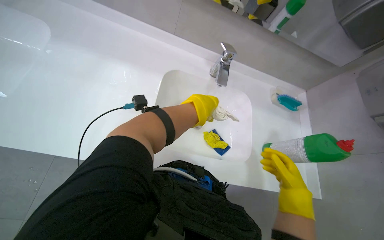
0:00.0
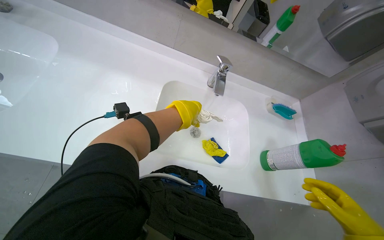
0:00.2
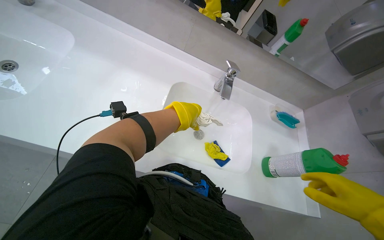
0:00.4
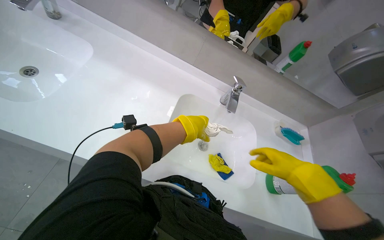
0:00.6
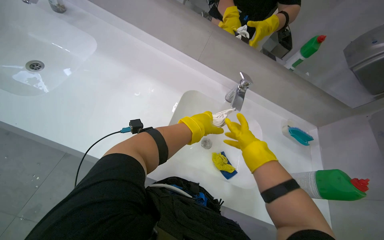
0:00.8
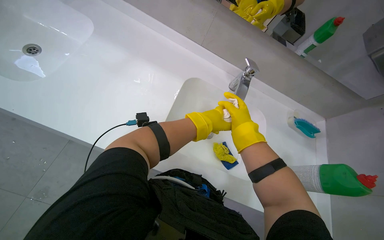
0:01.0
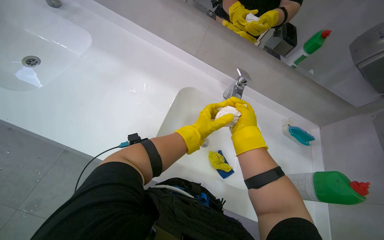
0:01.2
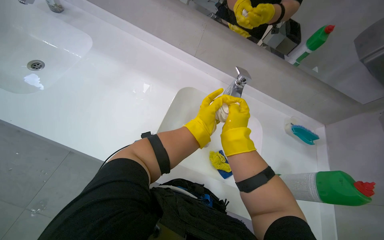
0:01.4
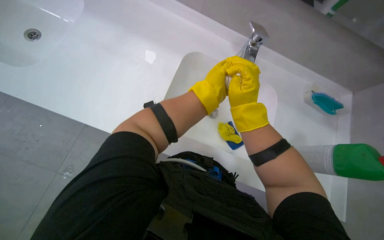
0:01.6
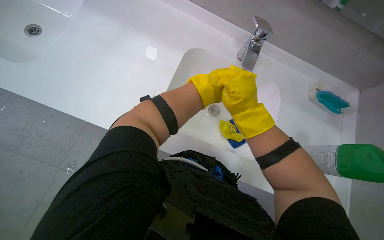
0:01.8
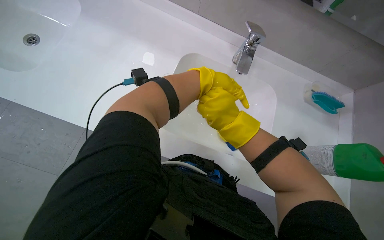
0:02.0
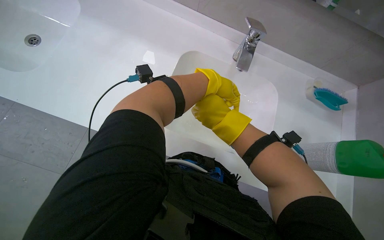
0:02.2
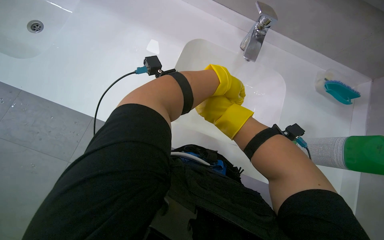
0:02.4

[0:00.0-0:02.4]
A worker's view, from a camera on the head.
Job: wiping surfaces.
The whole recording: Cleaning sink counter and rinsing cloth. The worker wipes the sink counter and sinks, then rinses a cleaning cloth in the sink.
0:01.2 to 0:02.4: The wearer looks roughly 15 degrees further downward. The right hand is displaced farther from the camera by approximately 15 cm.

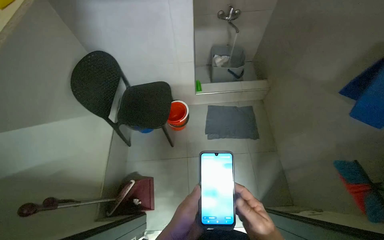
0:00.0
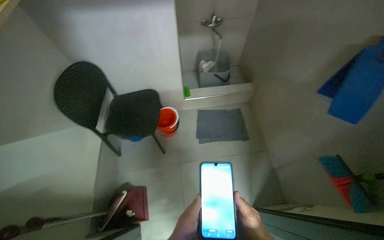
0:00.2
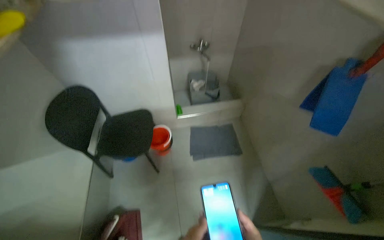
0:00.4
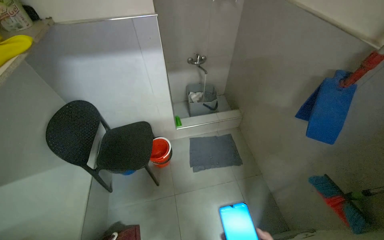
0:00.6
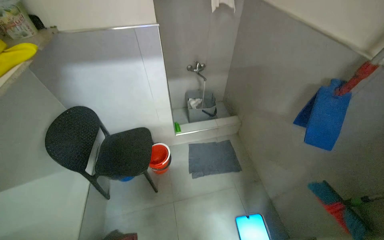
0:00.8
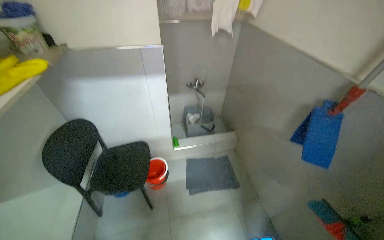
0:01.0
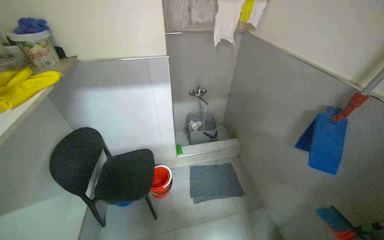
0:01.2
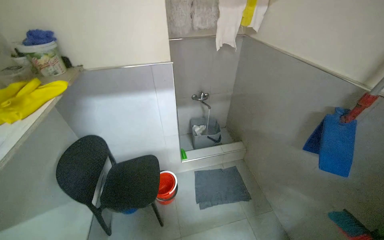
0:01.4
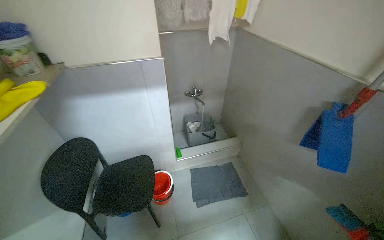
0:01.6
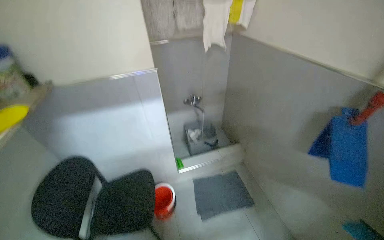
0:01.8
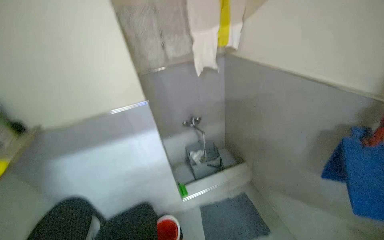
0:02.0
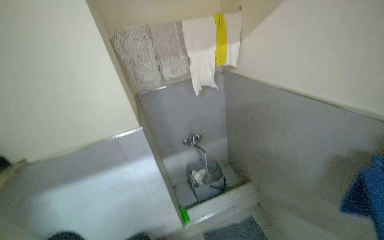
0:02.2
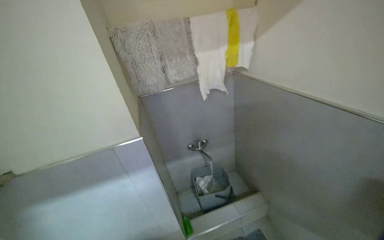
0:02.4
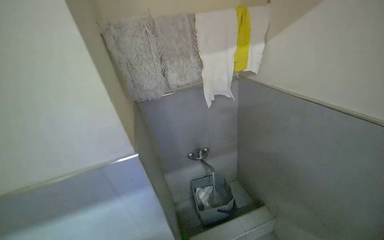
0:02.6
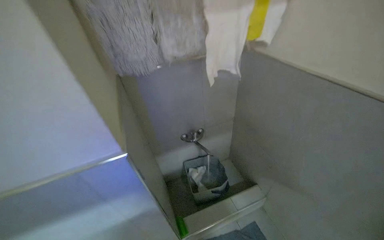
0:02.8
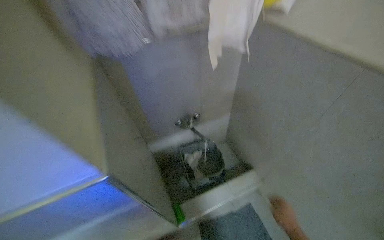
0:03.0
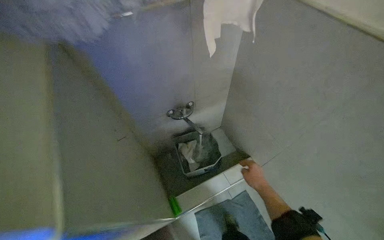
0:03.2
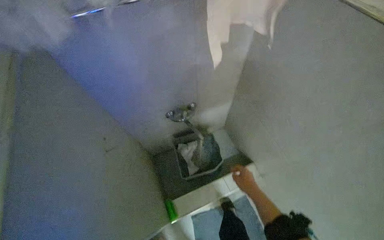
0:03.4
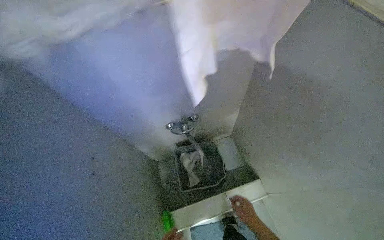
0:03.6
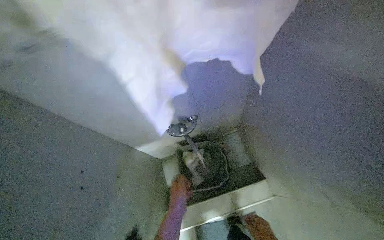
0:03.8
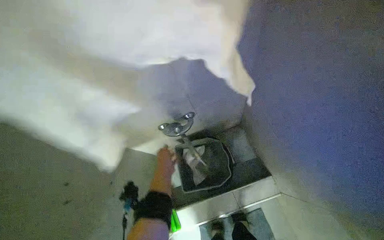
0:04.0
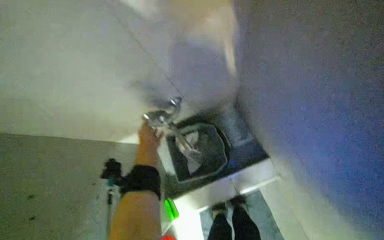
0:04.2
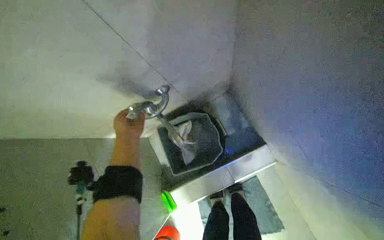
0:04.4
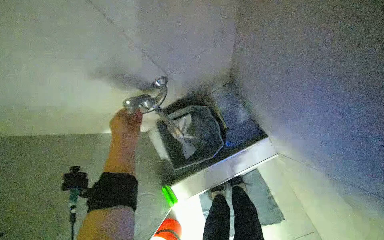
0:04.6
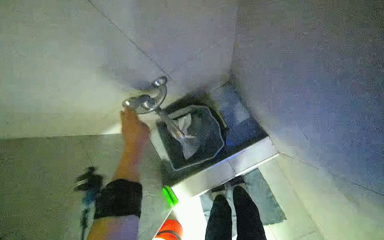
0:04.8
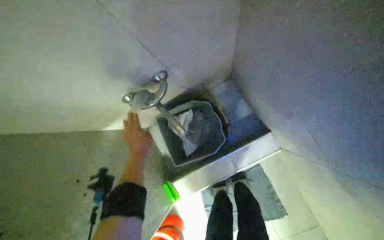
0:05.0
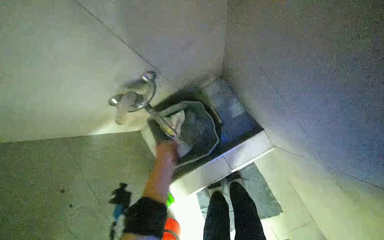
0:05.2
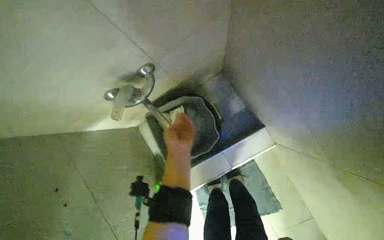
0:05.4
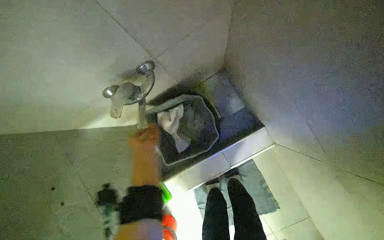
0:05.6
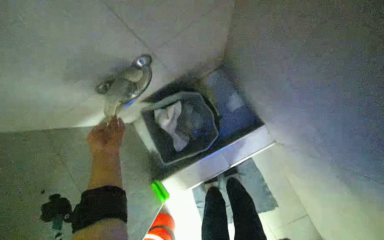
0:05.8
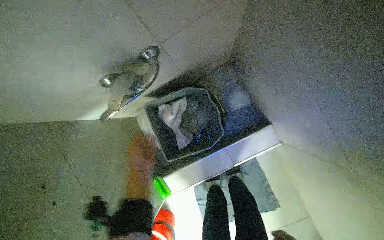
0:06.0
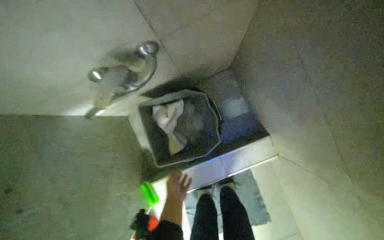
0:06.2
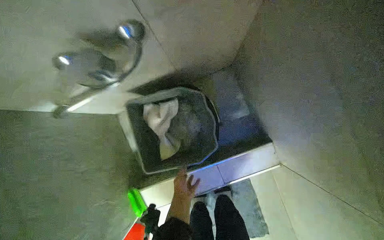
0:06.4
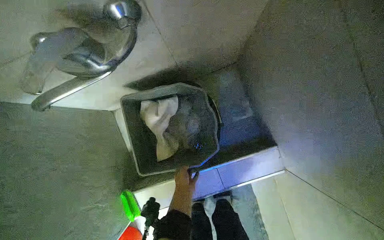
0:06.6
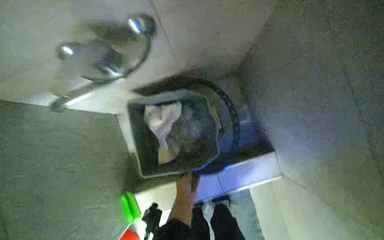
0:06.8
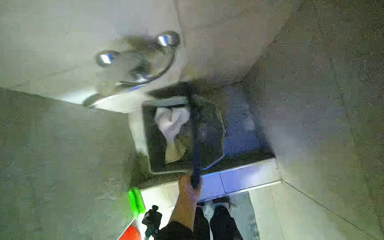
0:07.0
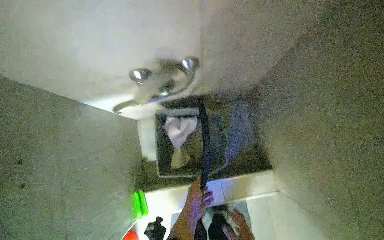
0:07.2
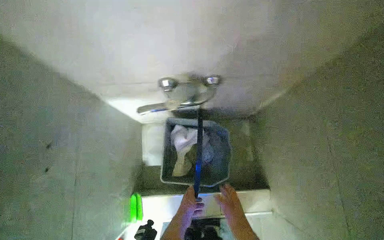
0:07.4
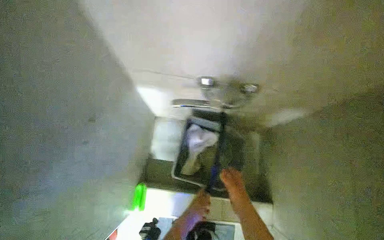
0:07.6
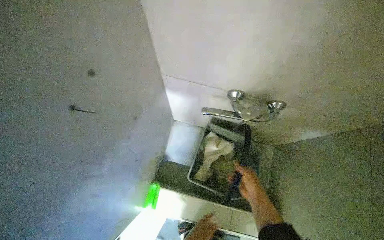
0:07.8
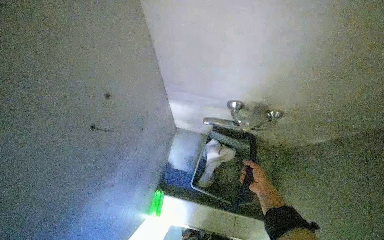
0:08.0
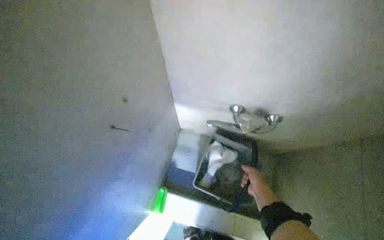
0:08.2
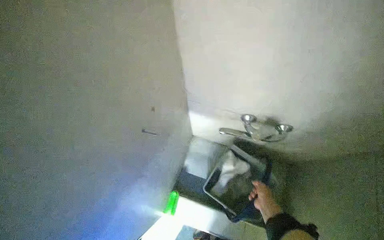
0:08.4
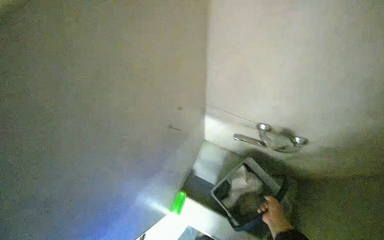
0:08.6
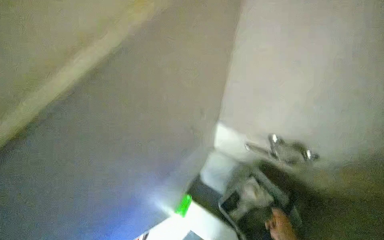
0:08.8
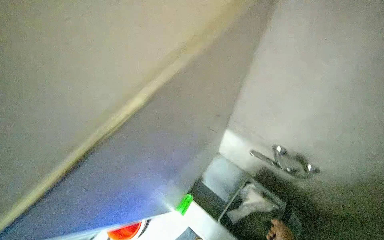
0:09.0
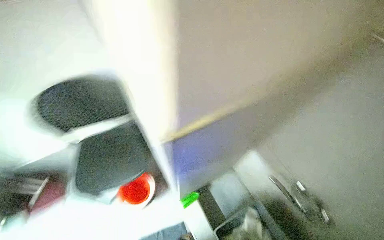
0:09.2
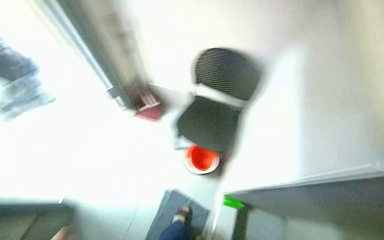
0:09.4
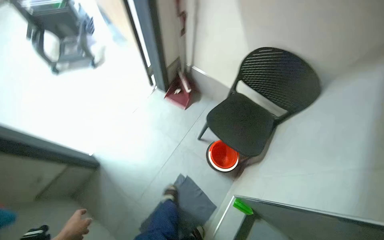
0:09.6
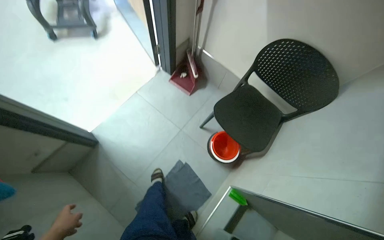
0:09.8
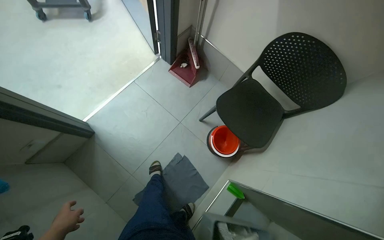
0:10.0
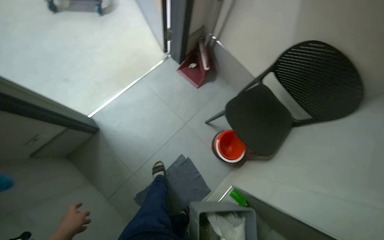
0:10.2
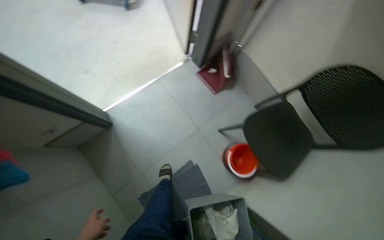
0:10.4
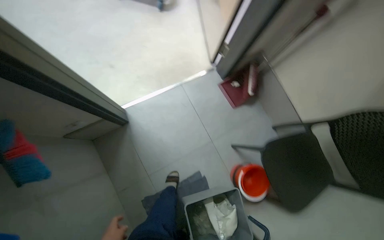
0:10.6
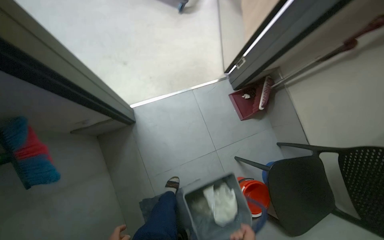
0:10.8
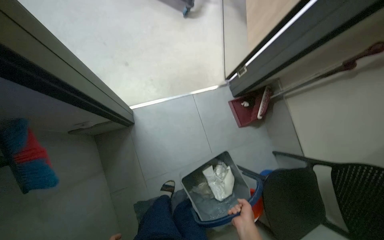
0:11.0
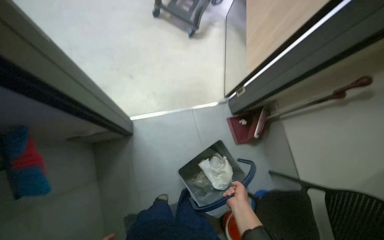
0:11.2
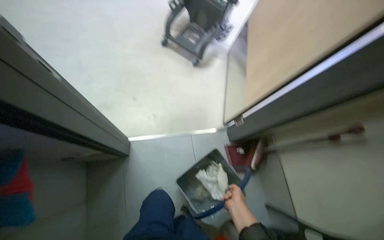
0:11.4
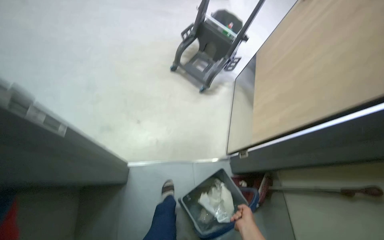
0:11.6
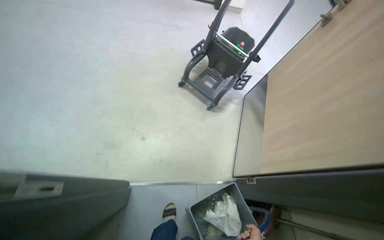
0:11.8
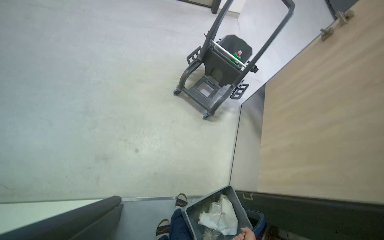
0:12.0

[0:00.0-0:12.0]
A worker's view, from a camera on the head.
Job: preparing cleaning supplies.
The whole recording: Preparing and moving cleaning cart. The worker fills a bucket with water, places a mop inside, loads the bucket onto a cleaning cart, and pushes the cart.
0:00.0 to 0:01.6: The camera pitches upward, by approximately 20 degrees.
0:01.6 to 0:03.0: The camera is carried approximately 70 cm.
0:03.0 to 0:04.4: The head travels about 70 cm. The wearer looks about 35 degrees further downward.
0:04.4 to 0:06.0: The left hand moves left and right over roughly 20 cm, changing direction 2 times.
0:06.0 to 0:07.6: The camera pitches upward, by some 15 degrees. The scene rotates clockwise by about 35 degrees.
0:07.6 to 0:09.0: The wearer's head swings approximately 25 degrees to the left.
0:10.4 to 0:12.0: The wearer moves approximately 70 cm. The camera pitches upward, by roughly 20 degrees. The scene turns approximately 35 degrees clockwise in the picture.

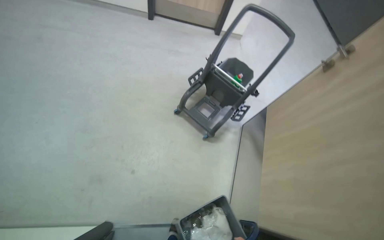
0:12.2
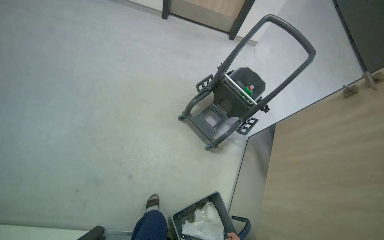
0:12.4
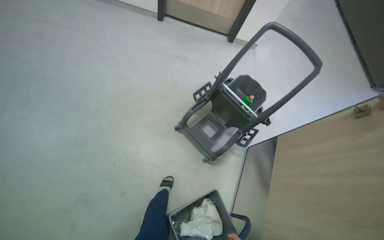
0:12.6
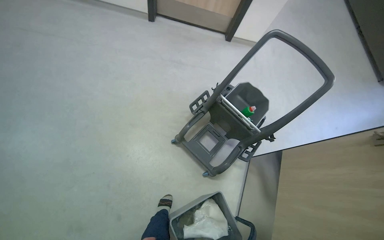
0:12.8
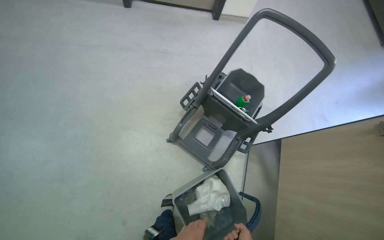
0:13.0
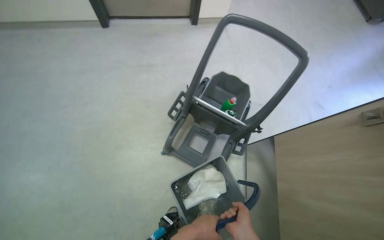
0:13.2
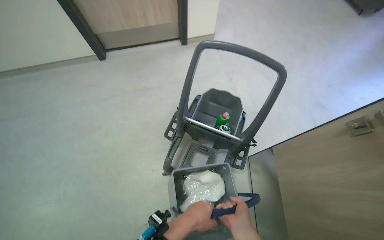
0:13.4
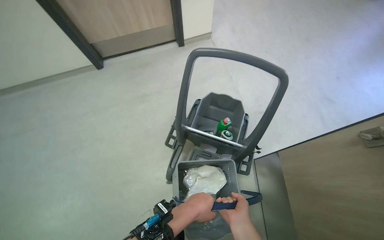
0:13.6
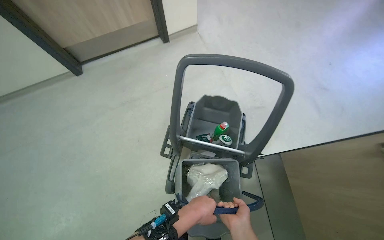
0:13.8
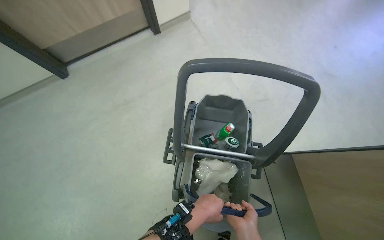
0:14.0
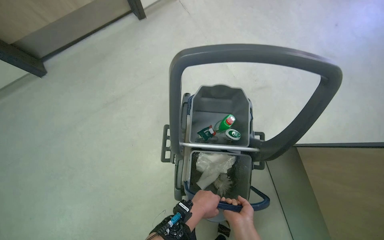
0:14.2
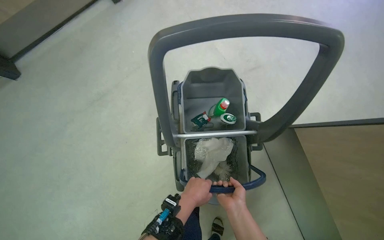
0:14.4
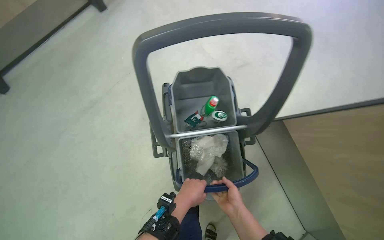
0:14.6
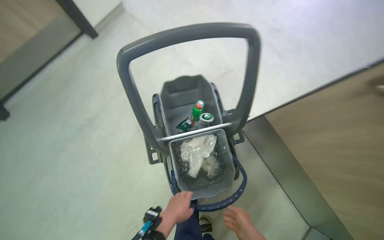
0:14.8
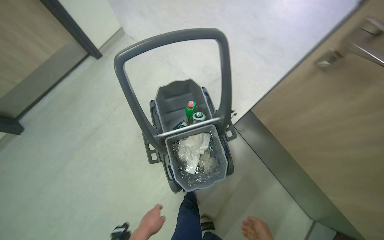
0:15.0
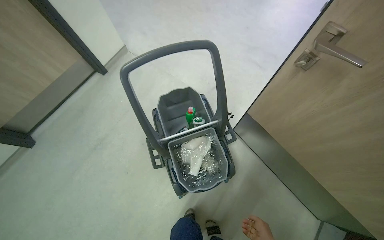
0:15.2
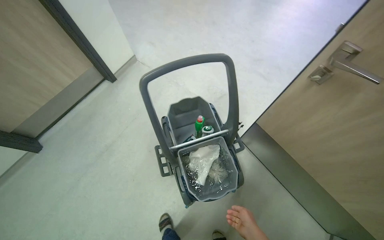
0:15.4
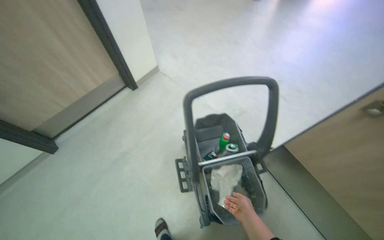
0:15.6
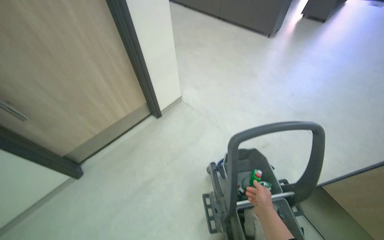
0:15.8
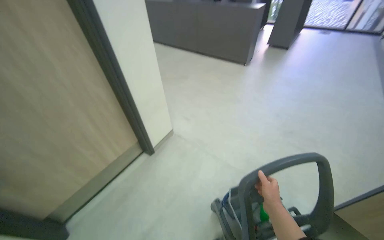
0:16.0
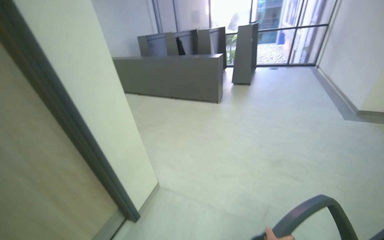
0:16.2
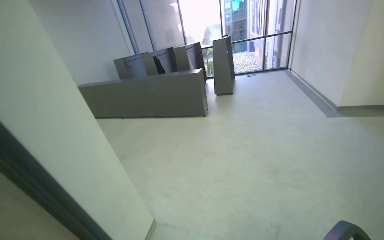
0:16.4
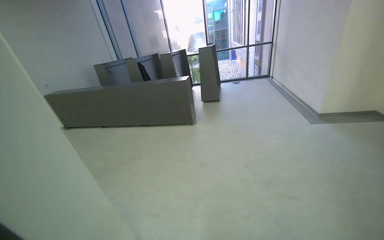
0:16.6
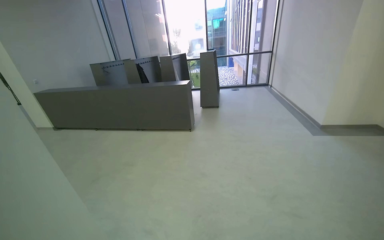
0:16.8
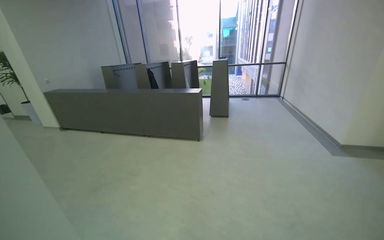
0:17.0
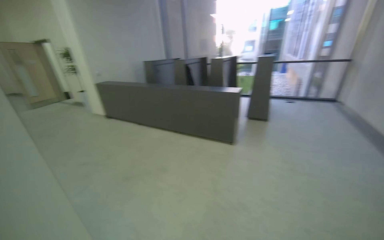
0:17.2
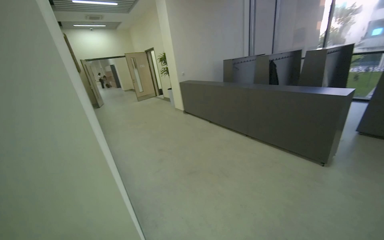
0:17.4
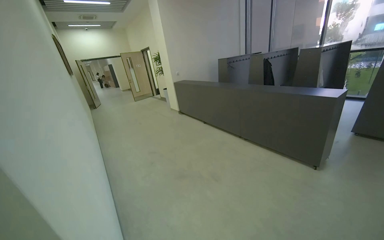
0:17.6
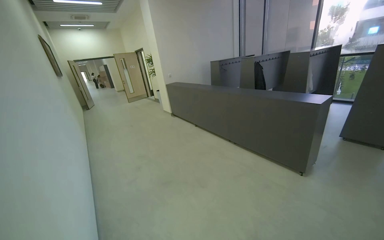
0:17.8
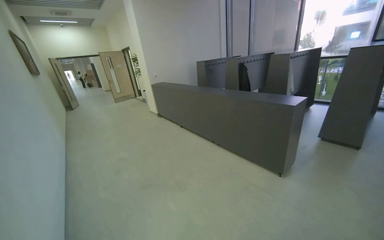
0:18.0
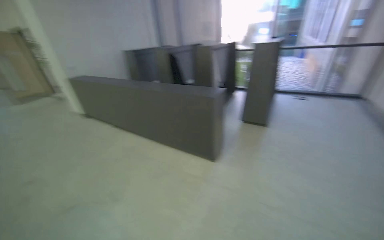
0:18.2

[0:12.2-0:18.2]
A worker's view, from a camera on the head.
Job: preparing cleaning supplies.
The whole recording: Preparing and moving cleaning cart. The worker fills a bucket with water, places a mop inside, loads the bucket onto a cleaning cart, and pushes the cart.
0:12.2 to 0:13.8: The wearer moves approximately 90 cm. Everything in view rotates some 30 degrees counterclockwise.
0:13.8 to 0:15.2: The scene turns roughly 30 degrees counterclockwise in the picture.
0:15.2 to 0:16.6: The head travels approximately 80 cm. The head rotates approximately 25 degrees to the right. The view tilts some 45 degrees upward.
0:16.6 to 0:18.2: The head travels some 1 m. The head turns to the left by approximately 30 degrees.
